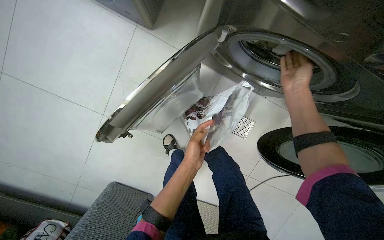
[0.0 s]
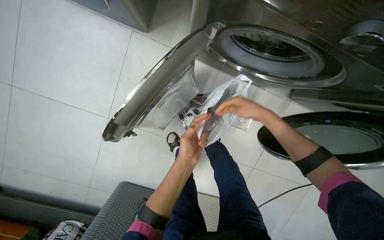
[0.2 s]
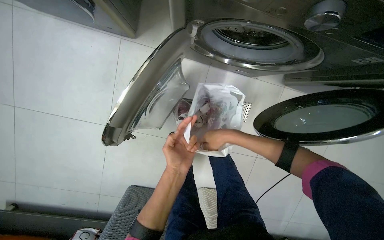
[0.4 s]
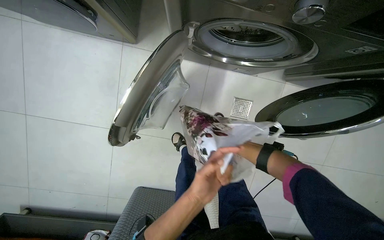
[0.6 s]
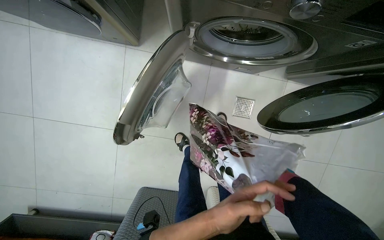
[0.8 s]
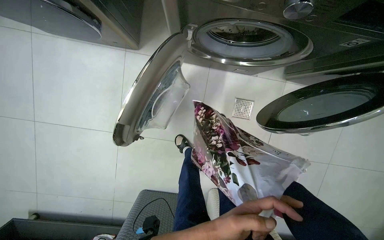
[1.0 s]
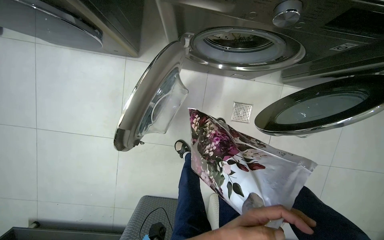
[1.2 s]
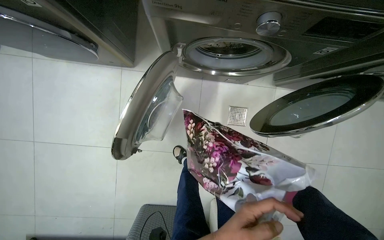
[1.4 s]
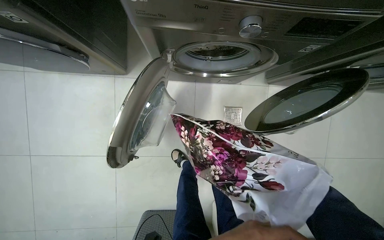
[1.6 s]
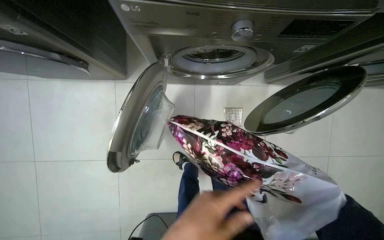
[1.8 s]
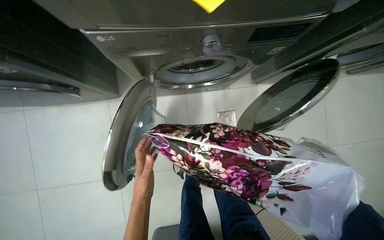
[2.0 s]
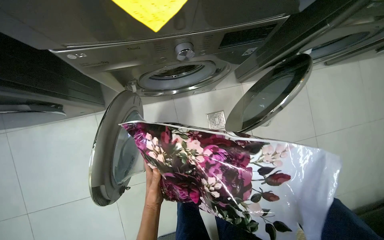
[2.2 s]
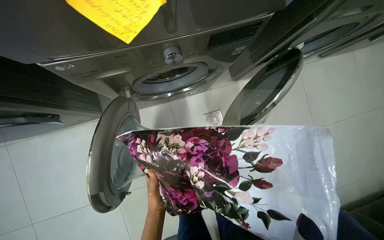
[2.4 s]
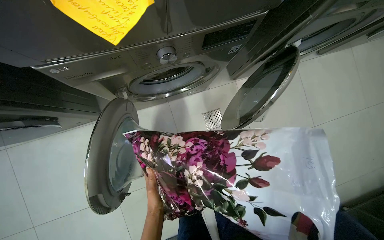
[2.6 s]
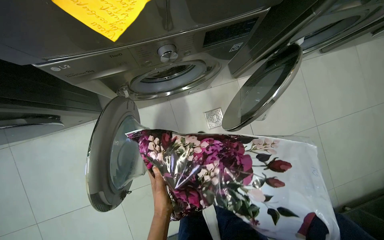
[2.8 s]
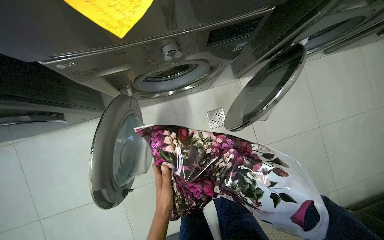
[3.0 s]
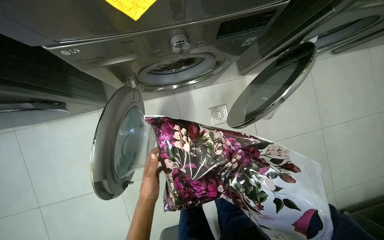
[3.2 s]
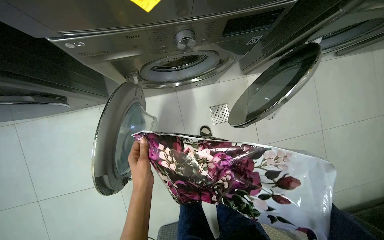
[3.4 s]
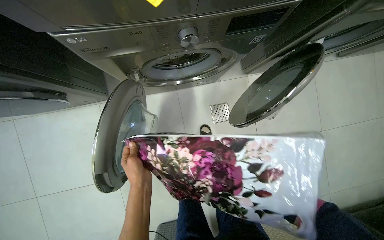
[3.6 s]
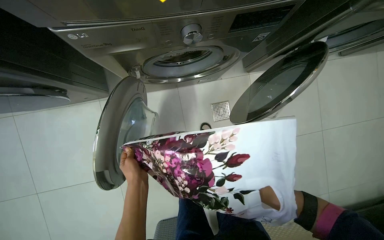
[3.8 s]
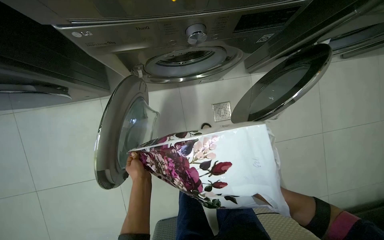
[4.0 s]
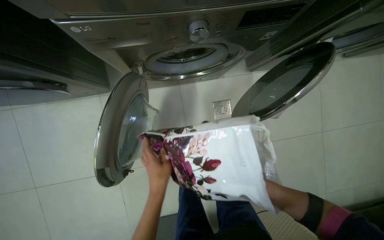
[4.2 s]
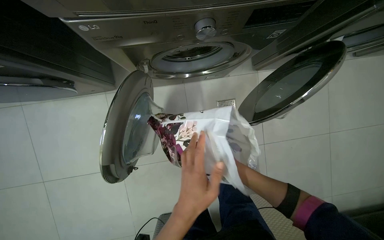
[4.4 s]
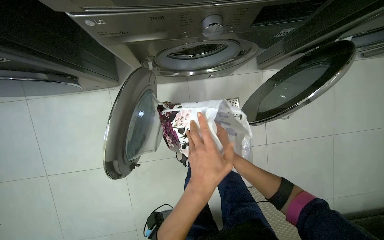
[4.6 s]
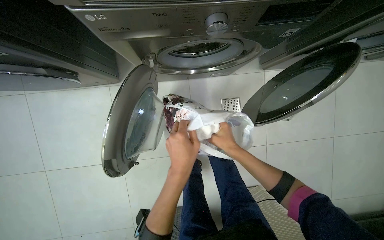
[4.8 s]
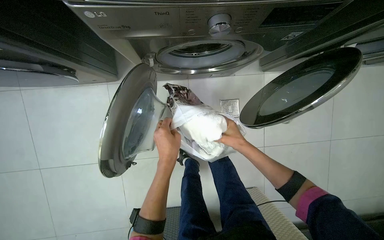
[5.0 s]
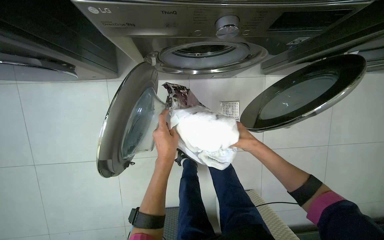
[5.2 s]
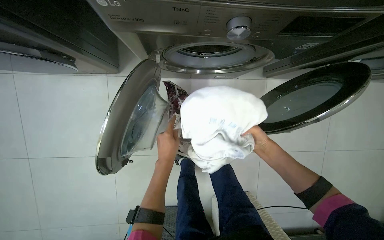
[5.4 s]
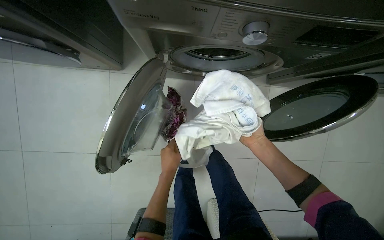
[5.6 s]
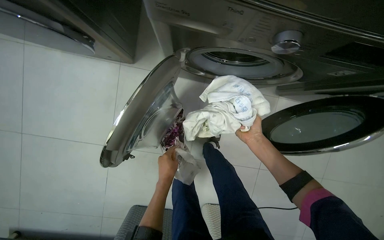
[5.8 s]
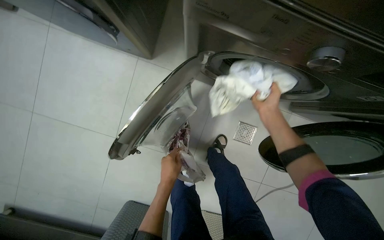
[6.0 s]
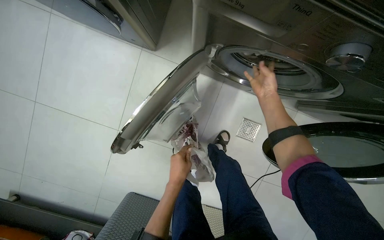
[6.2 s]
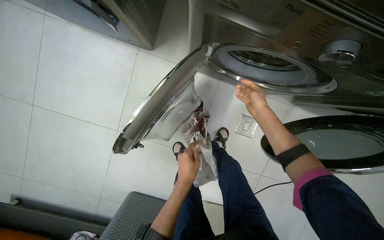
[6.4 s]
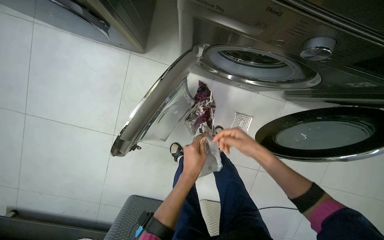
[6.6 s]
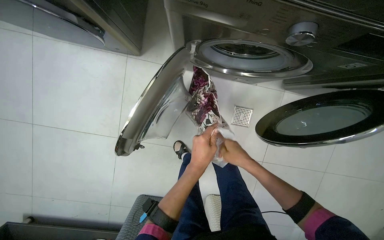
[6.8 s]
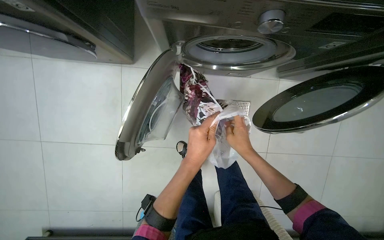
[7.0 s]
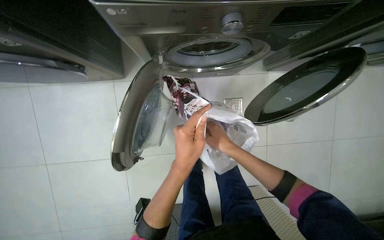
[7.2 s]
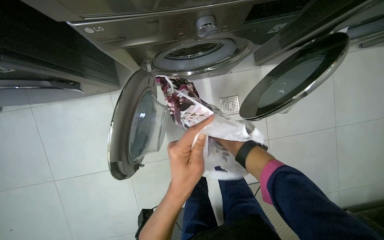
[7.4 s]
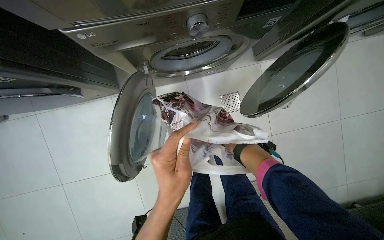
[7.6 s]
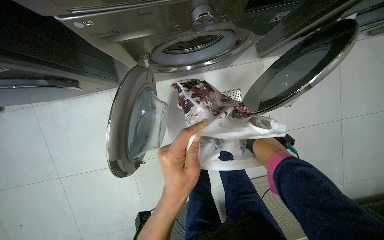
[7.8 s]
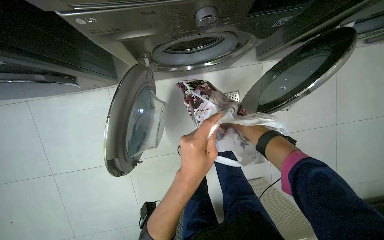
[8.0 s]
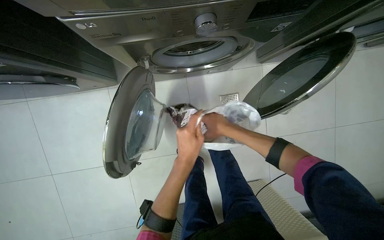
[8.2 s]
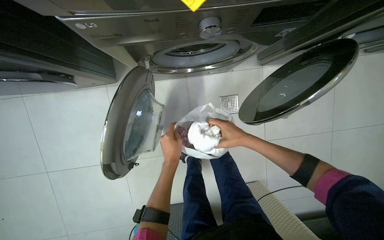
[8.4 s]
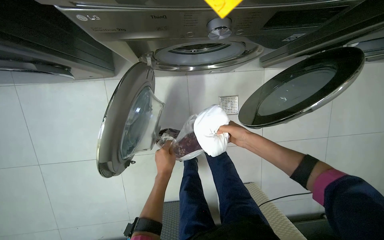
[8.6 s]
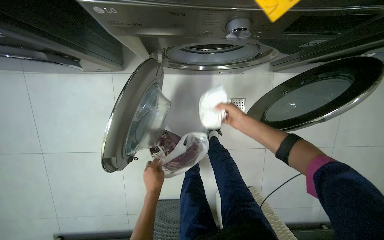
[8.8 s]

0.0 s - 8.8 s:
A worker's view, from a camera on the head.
Job: managing laundry.
The whole recording: Loading laundry into washing machine. The worker loads clothes into the washing machine.
3.0 s - 4.4 s: The left hand shifts about 10 cm nearer to the camera.
4.4 s - 5.8 s: The left hand moves farther from the camera, some 25 cm.

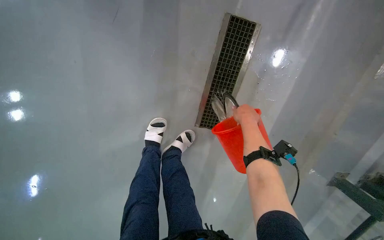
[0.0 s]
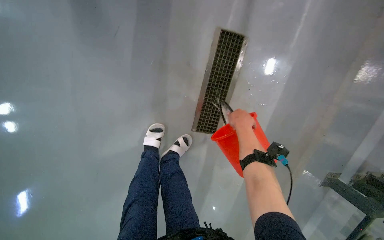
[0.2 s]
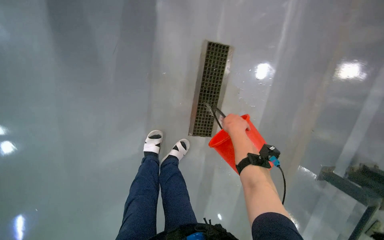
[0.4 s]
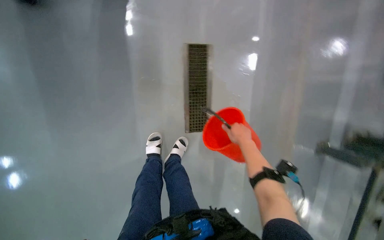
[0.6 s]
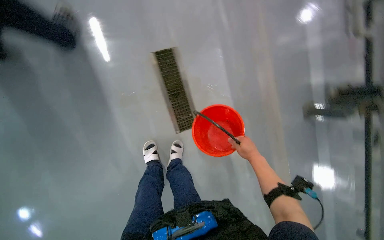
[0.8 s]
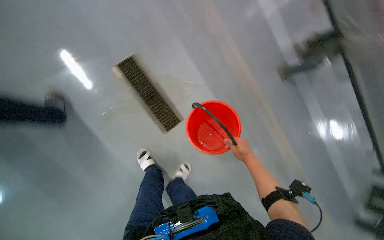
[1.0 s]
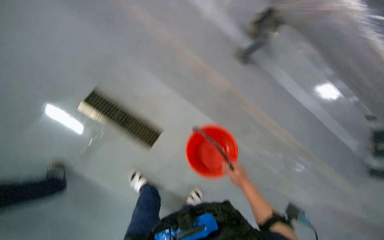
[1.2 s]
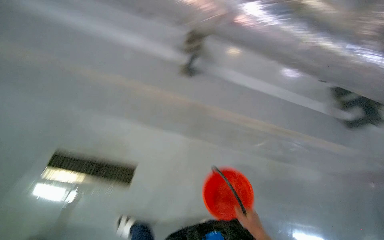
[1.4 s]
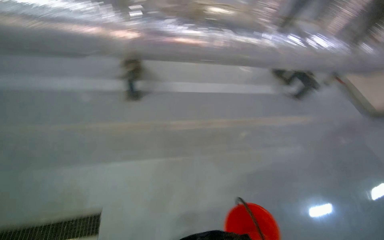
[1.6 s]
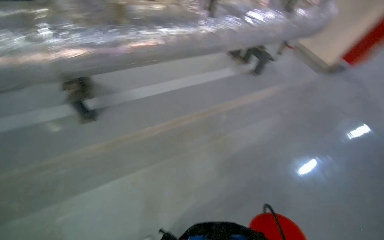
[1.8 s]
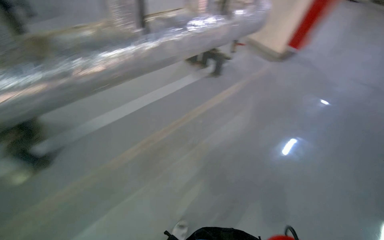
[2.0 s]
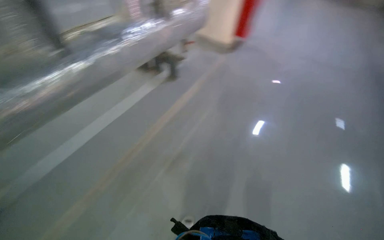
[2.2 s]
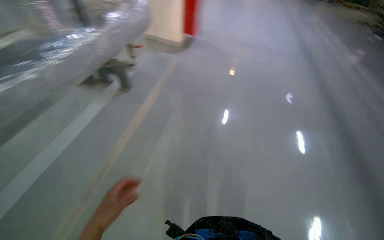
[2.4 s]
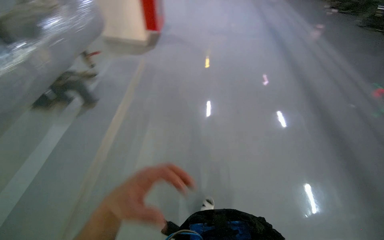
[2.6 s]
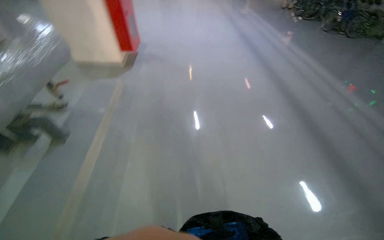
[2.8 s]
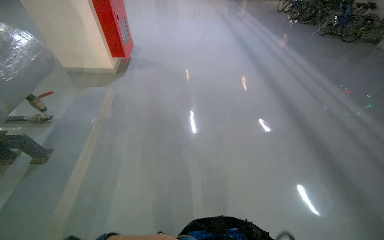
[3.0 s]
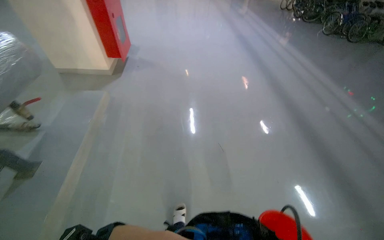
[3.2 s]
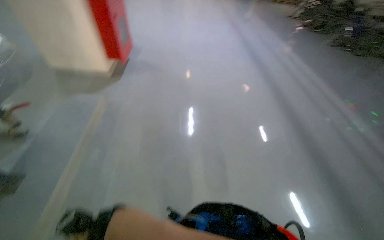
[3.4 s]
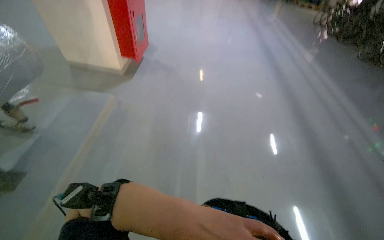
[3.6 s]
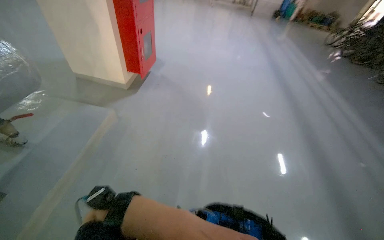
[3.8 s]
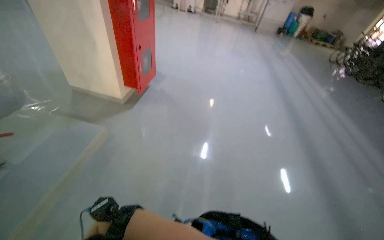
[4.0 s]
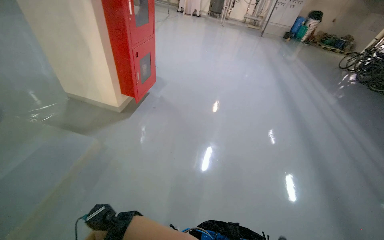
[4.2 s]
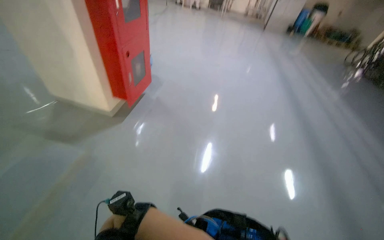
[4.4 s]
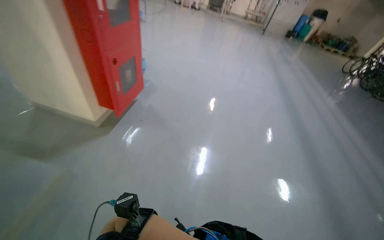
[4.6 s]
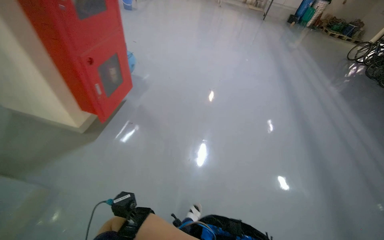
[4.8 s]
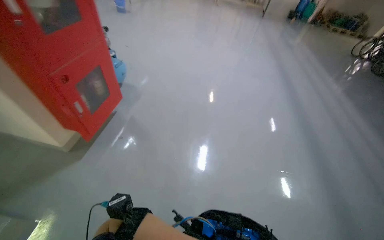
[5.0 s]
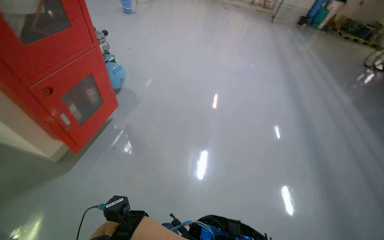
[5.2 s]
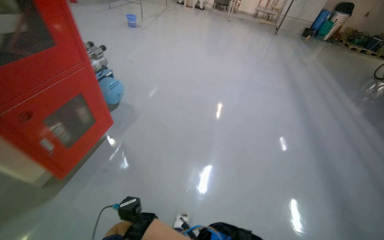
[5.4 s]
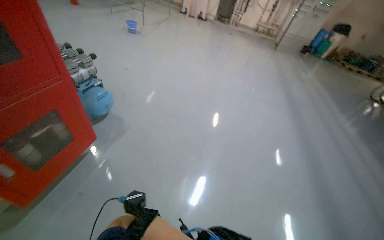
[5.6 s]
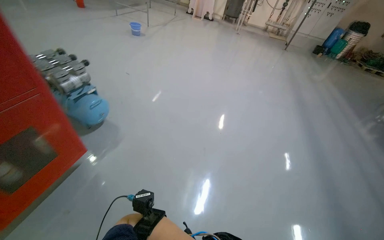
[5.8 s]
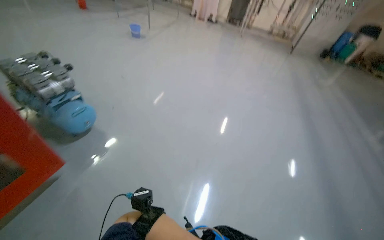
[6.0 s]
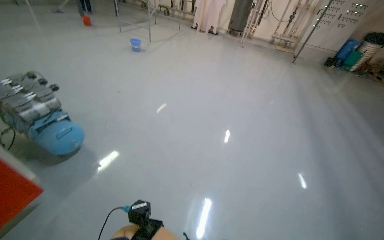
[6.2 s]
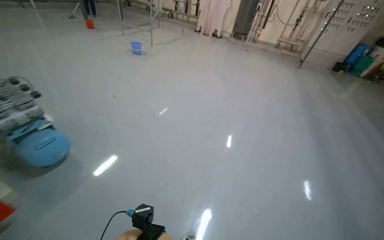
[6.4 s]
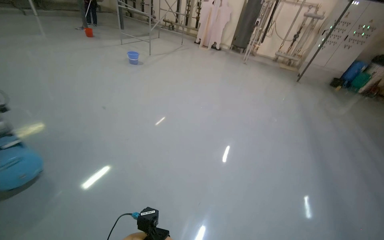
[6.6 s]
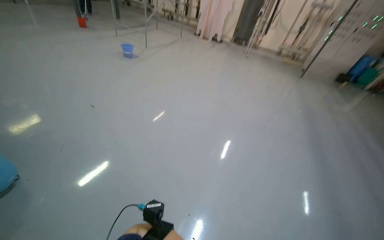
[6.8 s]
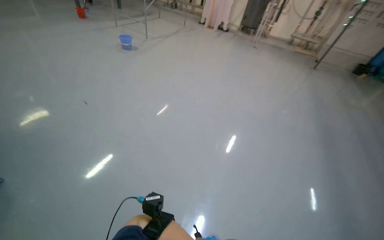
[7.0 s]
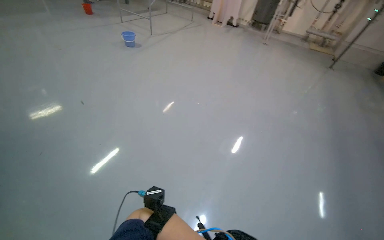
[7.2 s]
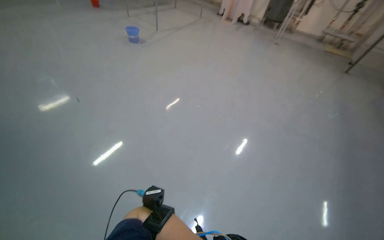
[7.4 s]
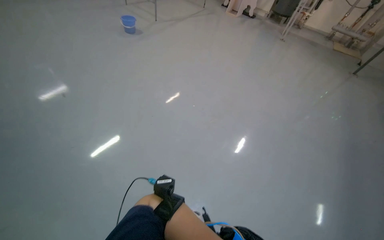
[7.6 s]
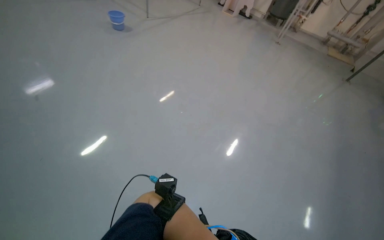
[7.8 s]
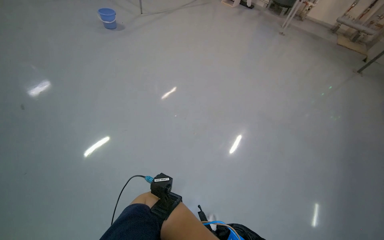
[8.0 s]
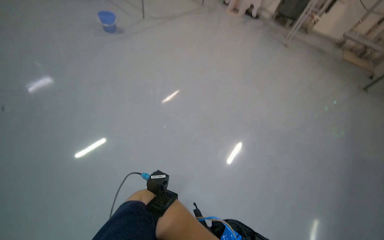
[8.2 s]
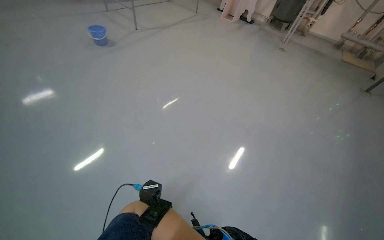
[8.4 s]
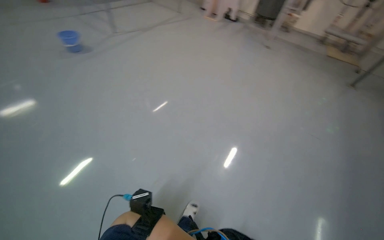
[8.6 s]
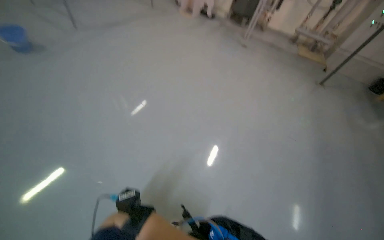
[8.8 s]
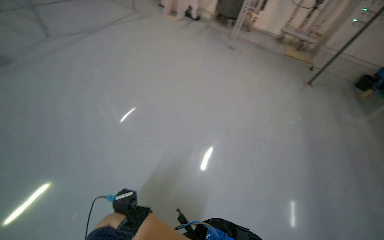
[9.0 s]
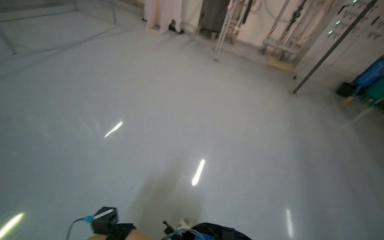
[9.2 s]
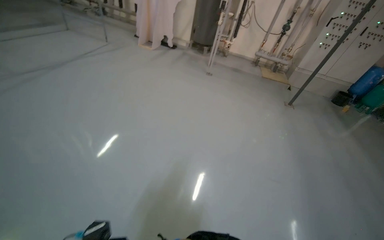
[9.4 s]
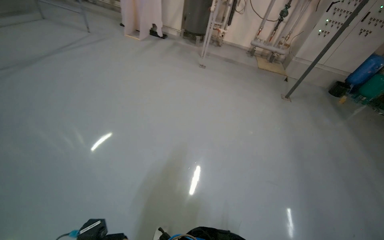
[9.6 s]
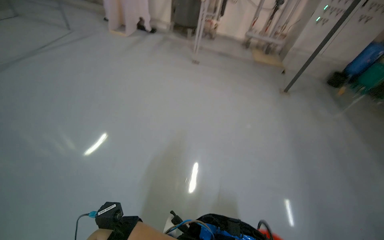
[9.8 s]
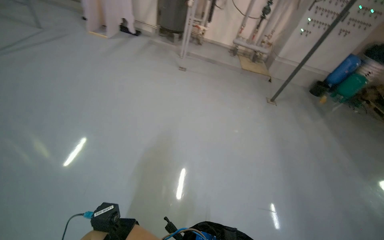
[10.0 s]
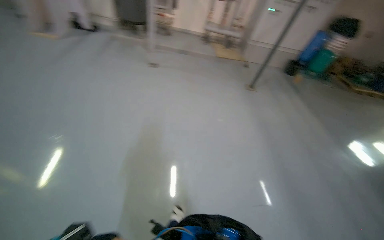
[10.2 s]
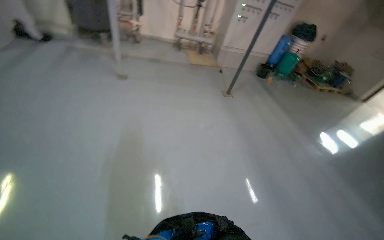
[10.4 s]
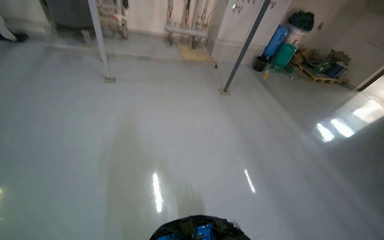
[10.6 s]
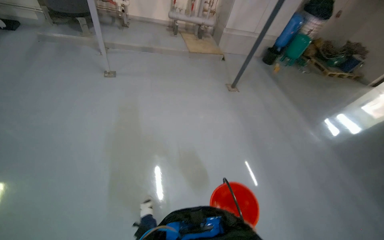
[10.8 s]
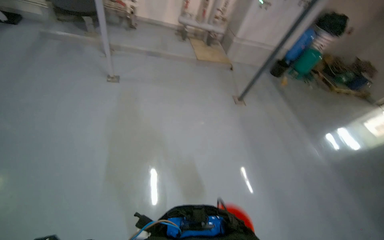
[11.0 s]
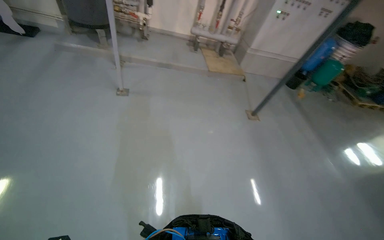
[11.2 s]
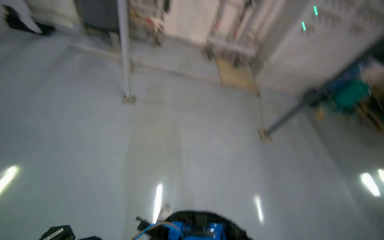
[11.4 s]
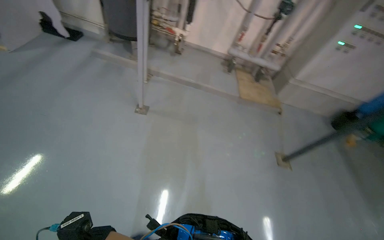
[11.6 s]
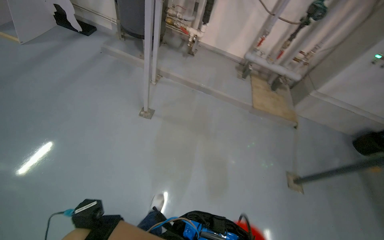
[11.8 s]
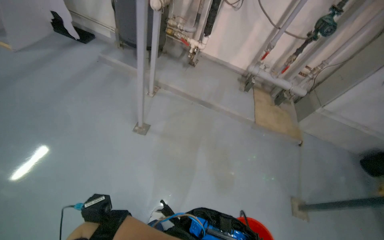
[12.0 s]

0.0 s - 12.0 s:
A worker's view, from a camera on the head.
Job: preparing cleaning supplies.
The whole recording: Preparing mop head for cleaning. The worker empties the dirty water from the bucket and takes clean water and picks up the mop head, dips it into the bucket, wrings it out, and places it on the floor.
0.0 s - 1.6 s: The wearer moves approximately 1 m. The view tilts approximately 25 degrees upward. The scene rotates counterclockwise by some 110 degrees.
1.6 s - 3.0 s: The head travels roughly 1 m. The head turns to the right by about 90 degrees.
6.0 s - 7.6 s: The wearer moves approximately 1.5 m. The wearer's head swings some 15 degrees to the left.
7.6 s - 9.0 s: The camera is carried roughly 1.5 m.
9.0 s - 10.4 s: The wearer moves approximately 1.5 m. The head turns to the right by roughly 35 degrees.
10.4 s - 12.0 s: The camera travels some 1.5 m. The head turns to the left by roughly 25 degrees.
